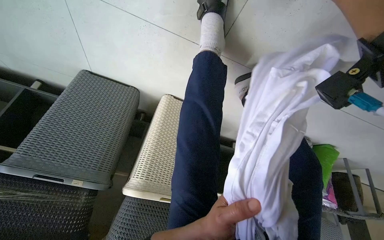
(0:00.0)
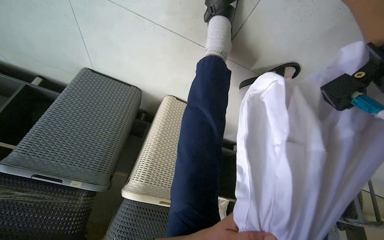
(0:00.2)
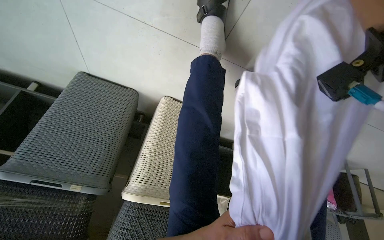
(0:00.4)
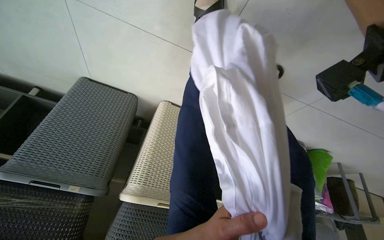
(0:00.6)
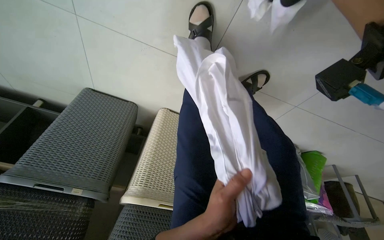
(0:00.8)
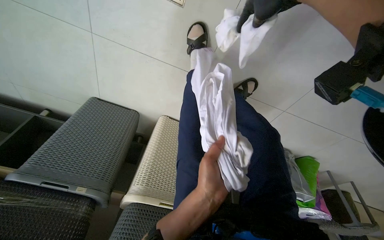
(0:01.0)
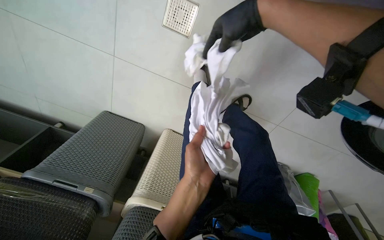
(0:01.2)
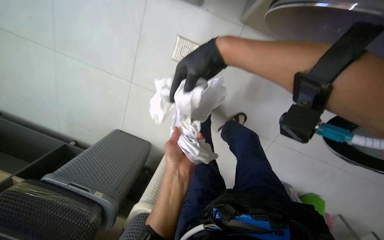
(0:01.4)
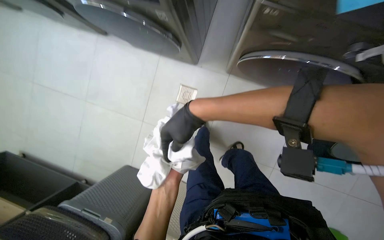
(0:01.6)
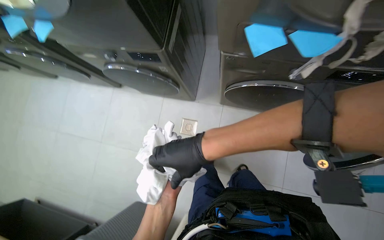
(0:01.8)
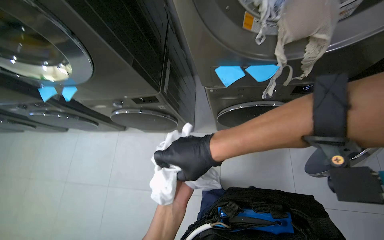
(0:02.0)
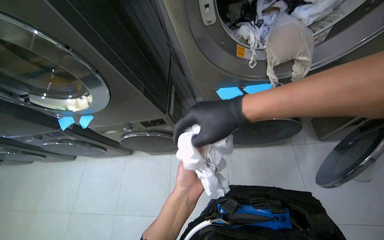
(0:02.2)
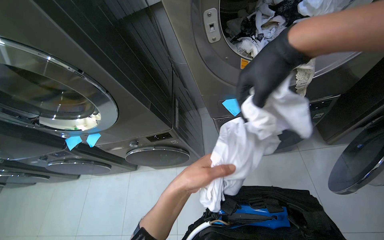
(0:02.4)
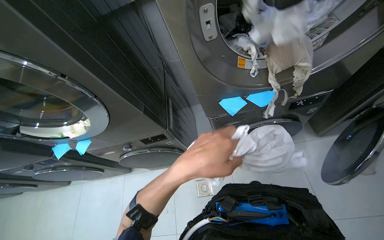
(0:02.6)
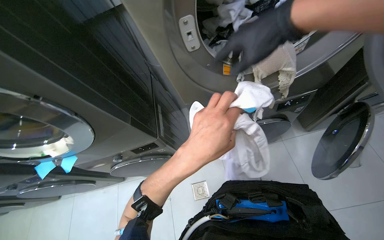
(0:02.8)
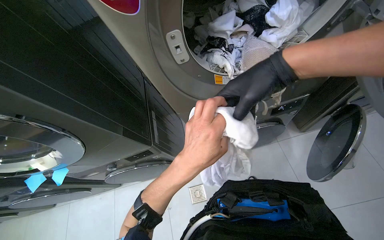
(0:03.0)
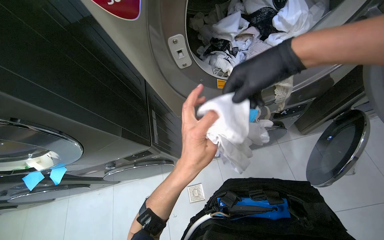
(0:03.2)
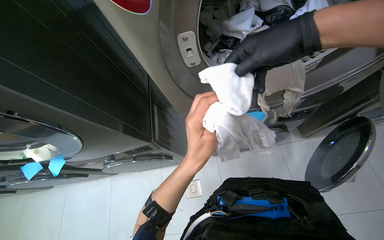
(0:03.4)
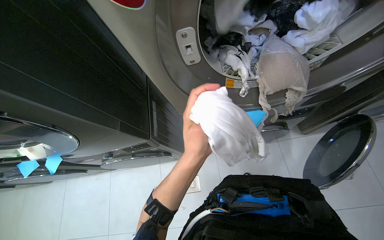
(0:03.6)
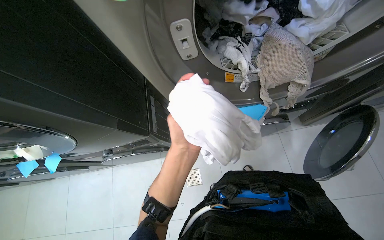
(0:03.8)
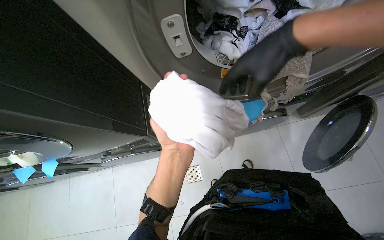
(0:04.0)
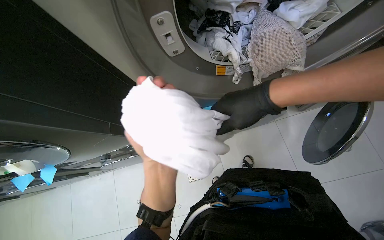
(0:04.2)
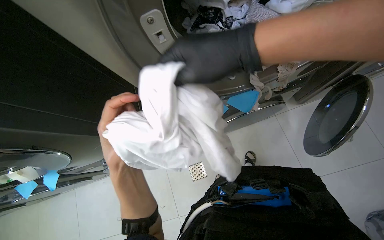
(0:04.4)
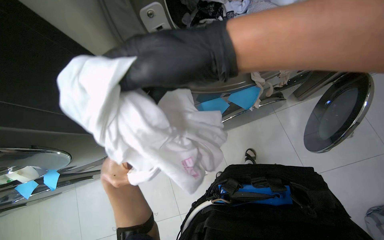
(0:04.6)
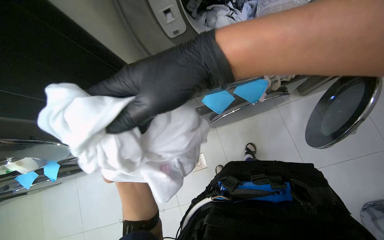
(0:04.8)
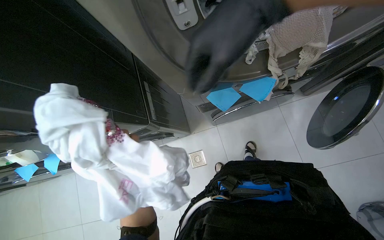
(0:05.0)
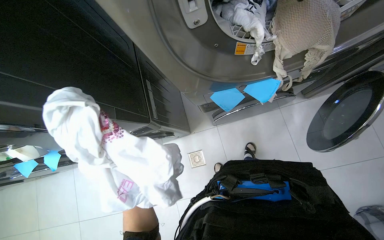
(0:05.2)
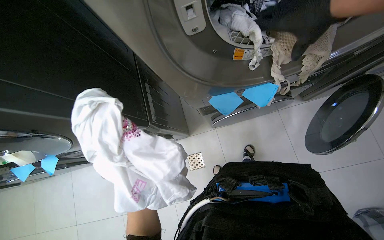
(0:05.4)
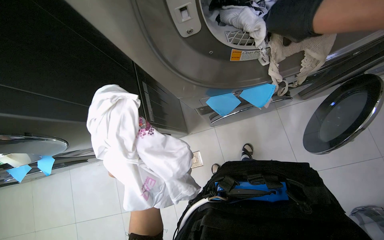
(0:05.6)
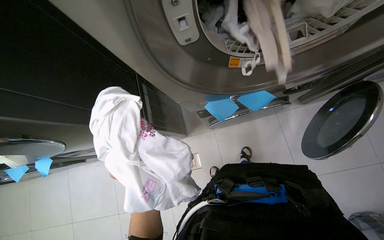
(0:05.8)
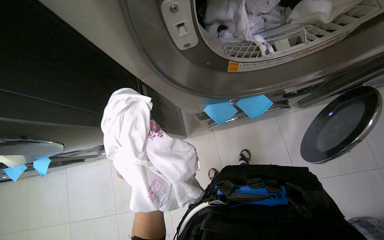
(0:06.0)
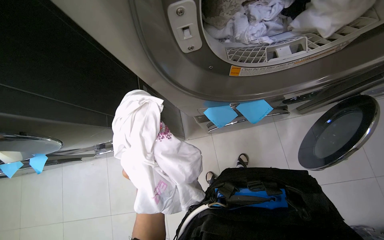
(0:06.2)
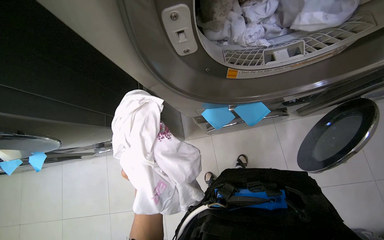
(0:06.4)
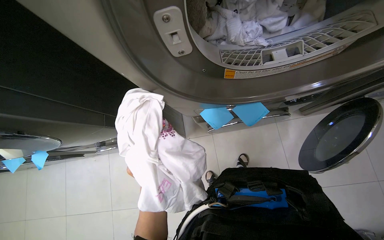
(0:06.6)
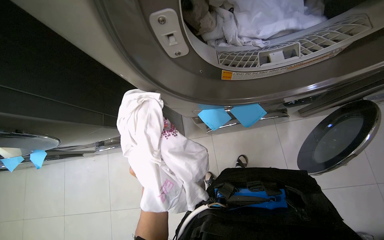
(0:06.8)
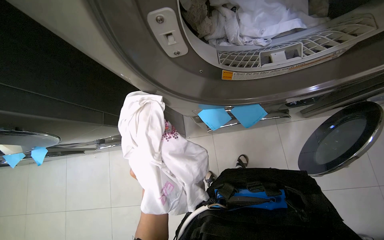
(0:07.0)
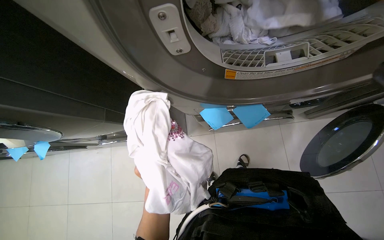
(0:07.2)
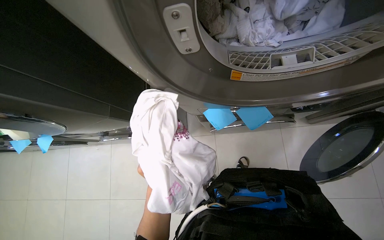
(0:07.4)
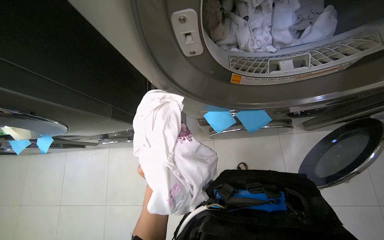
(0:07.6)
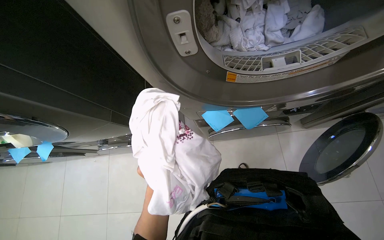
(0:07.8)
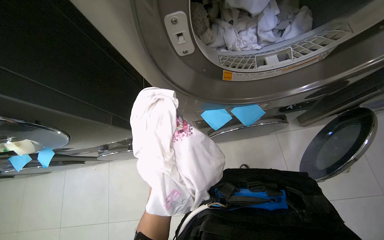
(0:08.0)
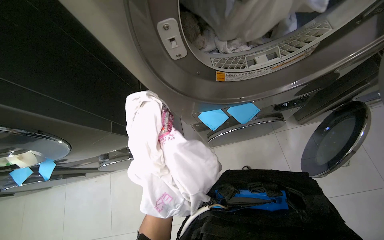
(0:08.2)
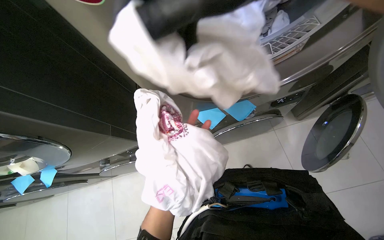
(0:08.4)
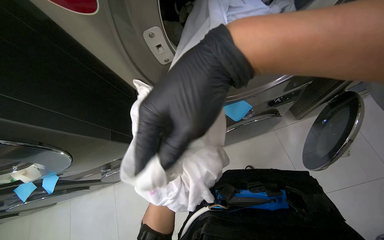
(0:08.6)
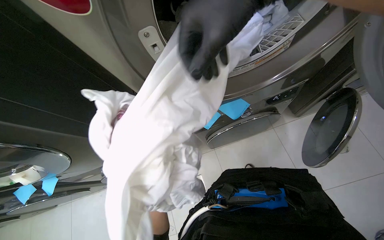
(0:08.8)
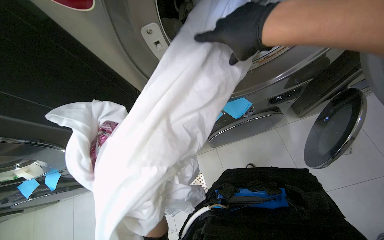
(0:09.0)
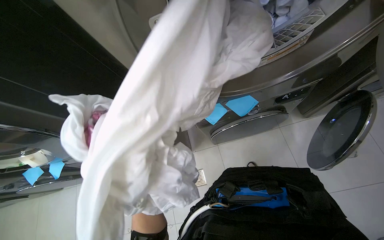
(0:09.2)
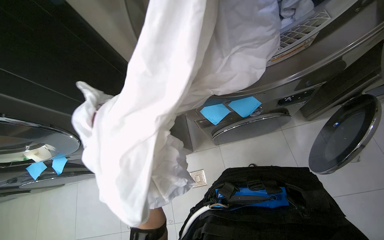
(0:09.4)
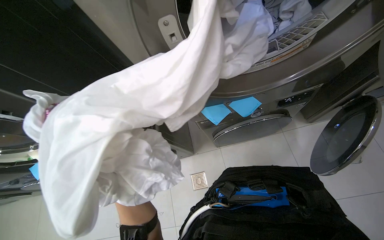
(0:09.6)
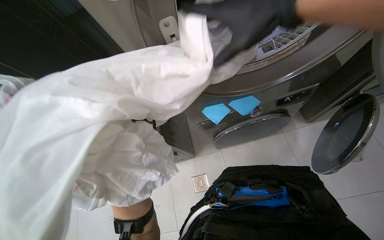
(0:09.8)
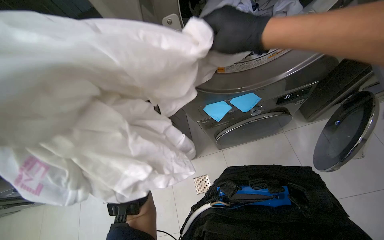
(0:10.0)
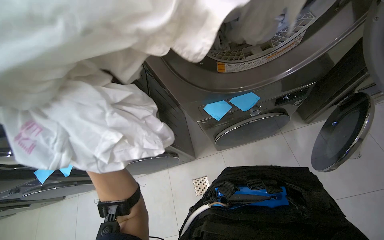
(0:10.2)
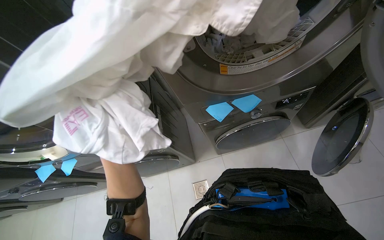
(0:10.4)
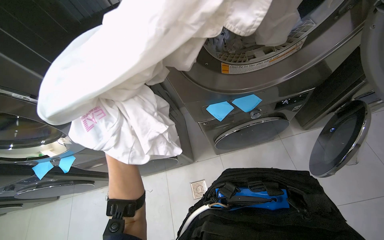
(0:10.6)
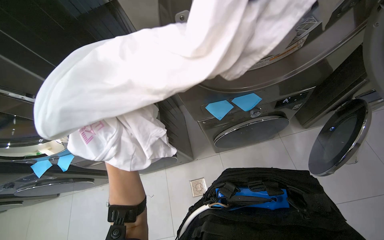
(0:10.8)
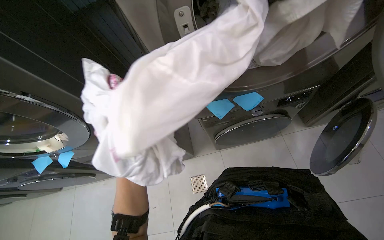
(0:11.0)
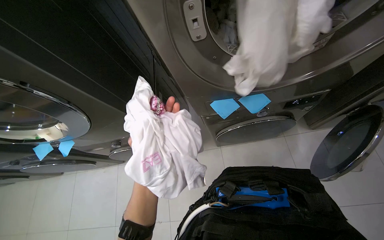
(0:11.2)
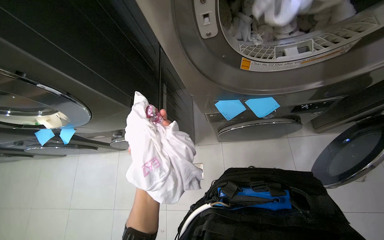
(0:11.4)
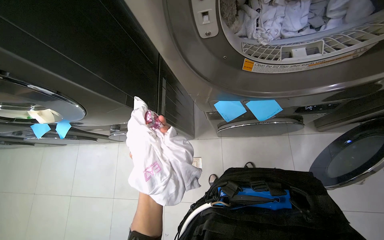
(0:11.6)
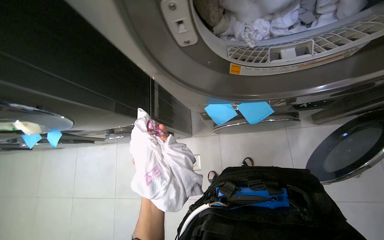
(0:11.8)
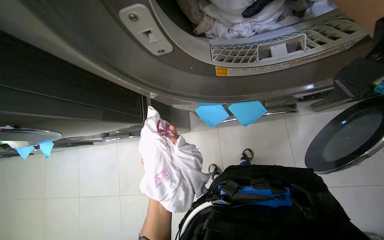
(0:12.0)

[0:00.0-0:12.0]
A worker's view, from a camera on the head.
Job: managing laundry.
The whole recording: Loading clothes into washing machine. The worker picks up clothes from the floor and loads them into a washing machine.
0:00.0 to 0:01.6: The camera travels some 60 cm. The wearer looks roughly 45 degrees further upward.
0:01.6 to 0:03.0: The view tips upward by about 40 degrees. The scene rotates counterclockwise by approximately 30 degrees.
0:03.0 to 0:04.4: The right hand travels up the picture and back again, about 15 cm each way; the left hand heads to the left, covering some 15 cm.
0:10.4 to 0:12.0: The view tilts roughly 15 degrees downward.

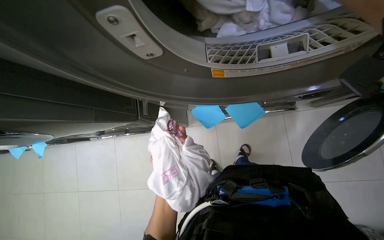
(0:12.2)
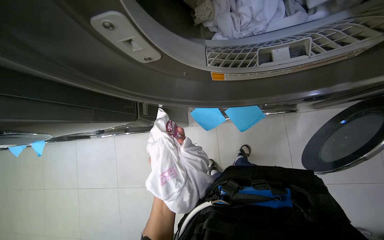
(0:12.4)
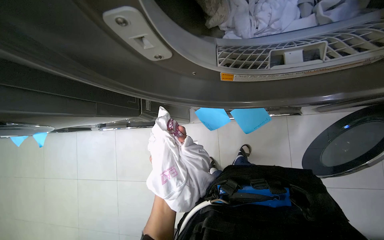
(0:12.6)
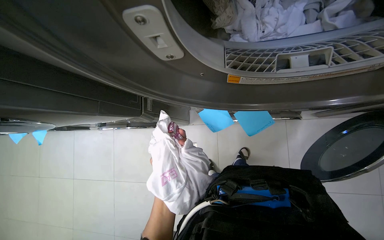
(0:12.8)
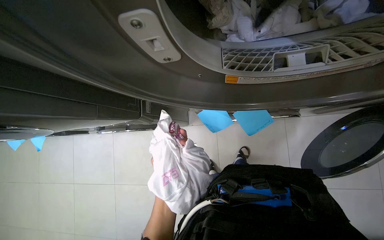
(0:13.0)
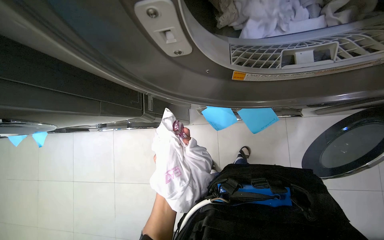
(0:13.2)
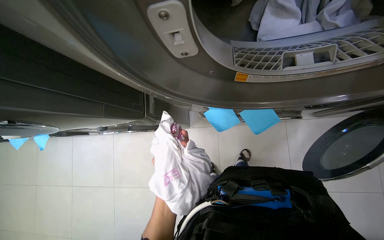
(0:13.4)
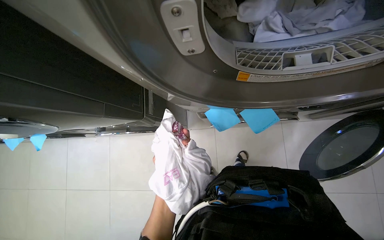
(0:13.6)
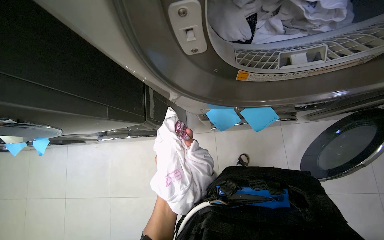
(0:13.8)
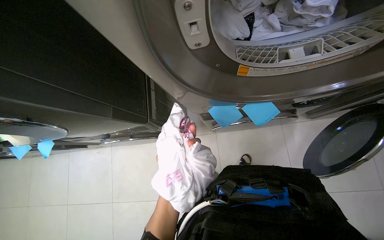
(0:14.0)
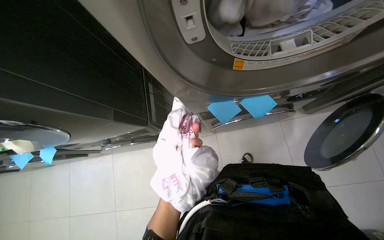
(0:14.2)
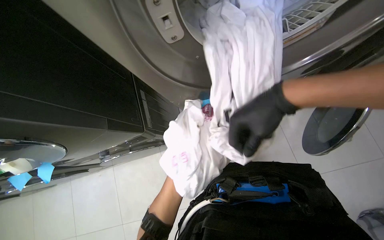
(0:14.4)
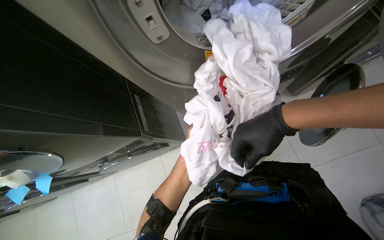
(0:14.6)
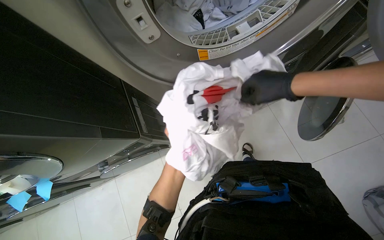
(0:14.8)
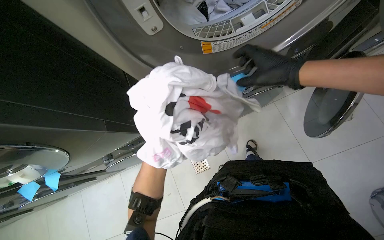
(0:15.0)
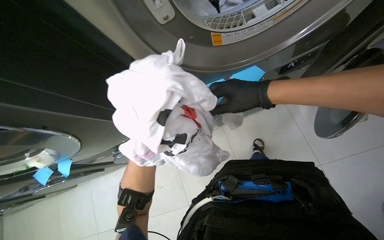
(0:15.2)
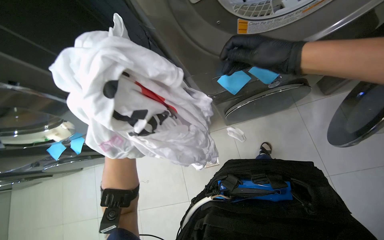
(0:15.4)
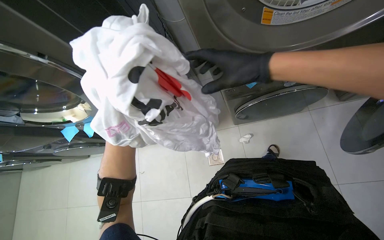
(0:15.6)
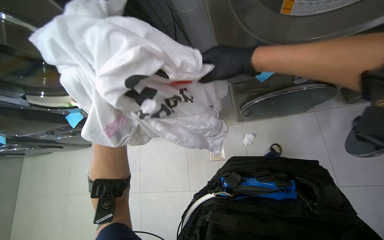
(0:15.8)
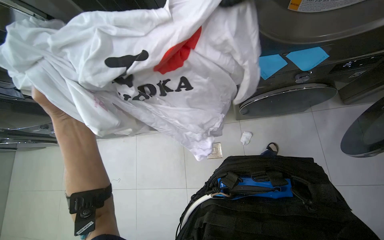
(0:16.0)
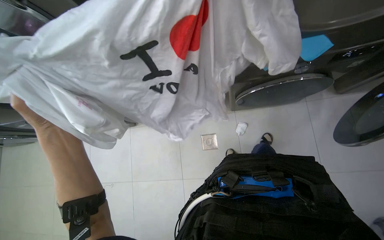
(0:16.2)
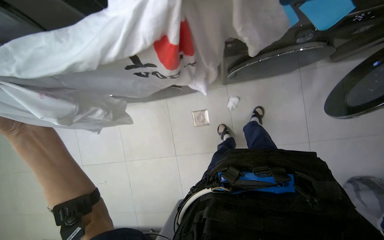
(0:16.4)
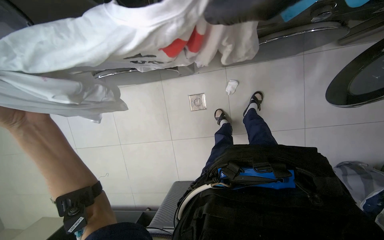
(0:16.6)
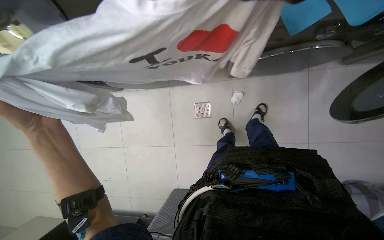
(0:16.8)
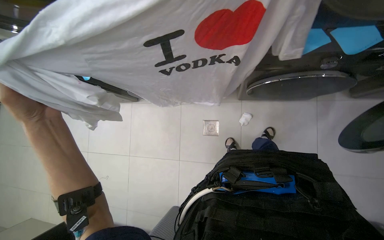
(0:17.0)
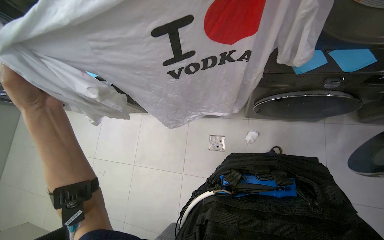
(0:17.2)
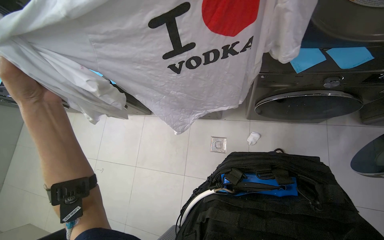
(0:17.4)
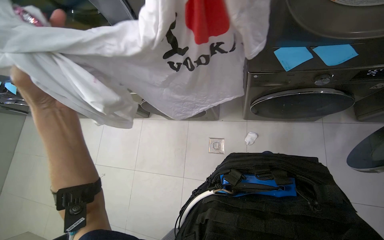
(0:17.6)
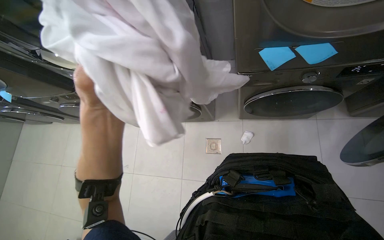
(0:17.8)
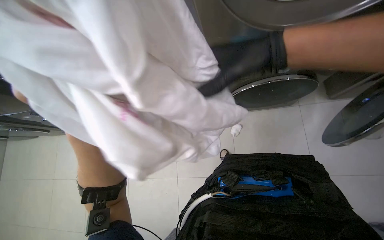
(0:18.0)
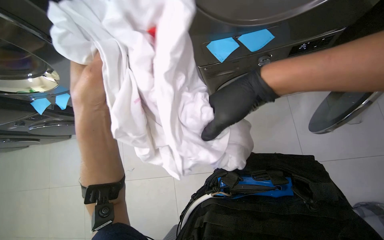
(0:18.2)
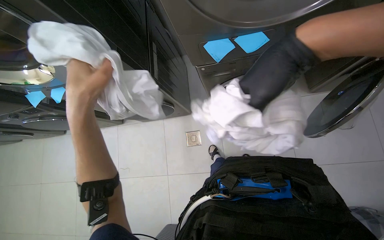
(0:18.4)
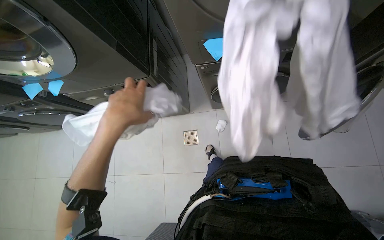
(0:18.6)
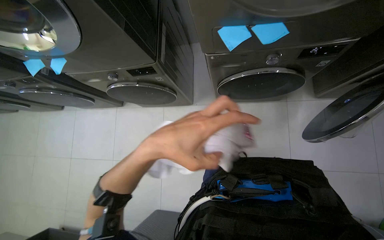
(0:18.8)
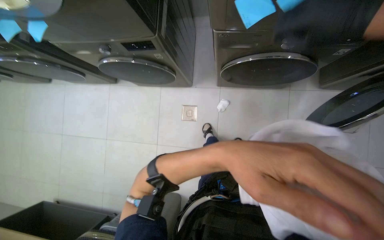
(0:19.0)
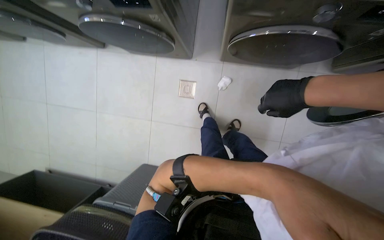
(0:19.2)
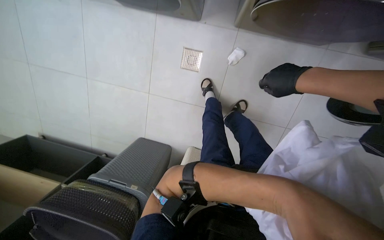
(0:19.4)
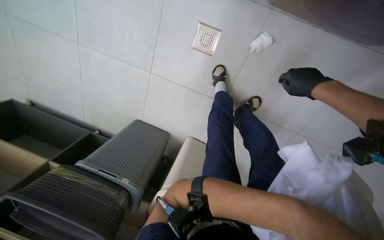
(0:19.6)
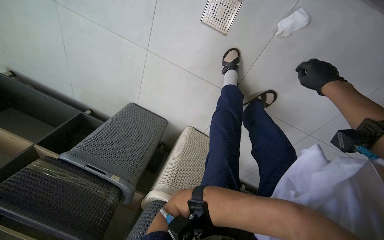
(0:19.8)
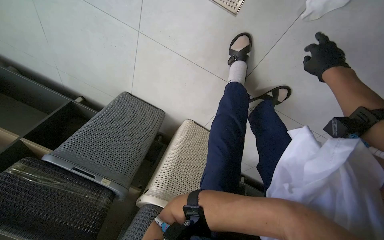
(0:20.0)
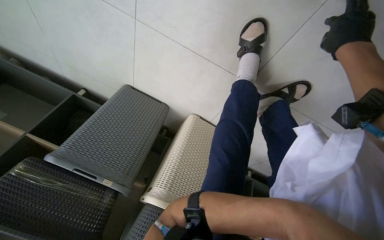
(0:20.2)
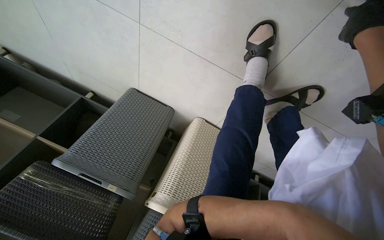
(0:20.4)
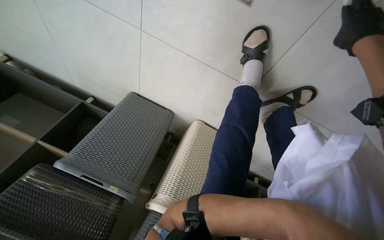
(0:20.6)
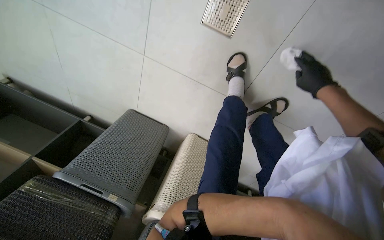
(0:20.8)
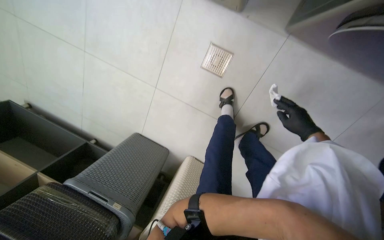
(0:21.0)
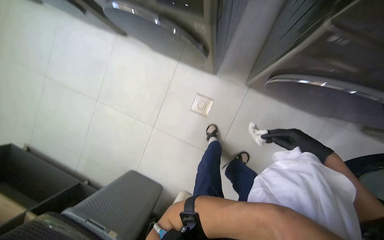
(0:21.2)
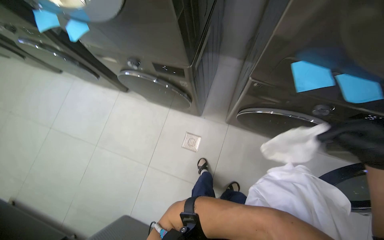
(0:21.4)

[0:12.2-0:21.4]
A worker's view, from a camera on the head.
Job: managing laundry.
The whole recording: Loading clothes into washing machine. The worker picks up clothes from the floor and loads them into a washing machine.
0:15.2 to 0:16.8: The wearer looks some 25 degrees further downward.
0:16.8 to 0:18.4: The view tips upward by roughly 15 degrees. The left hand shifts approximately 25 cm to the right.
0:18.4 to 0:19.8: The camera travels approximately 60 cm. The view tips downward by about 50 degrees. Everything in view rotates about 30 degrees clockwise.
0:19.8 to 0:21.4: The camera travels about 50 cm. The camera pitches upward, by approximately 50 degrees.
